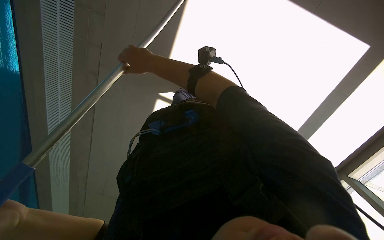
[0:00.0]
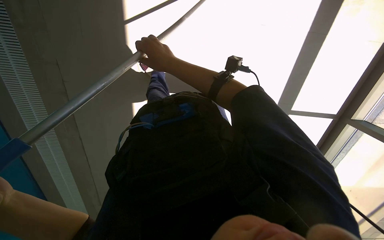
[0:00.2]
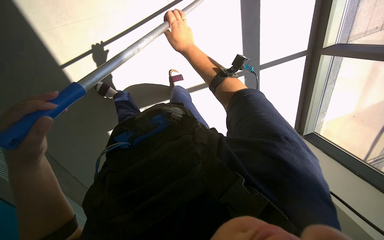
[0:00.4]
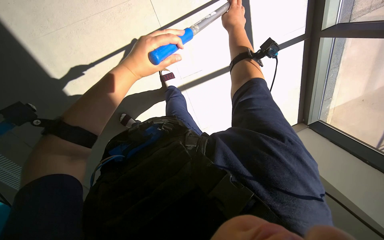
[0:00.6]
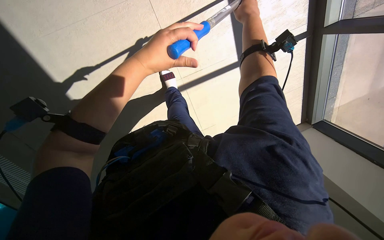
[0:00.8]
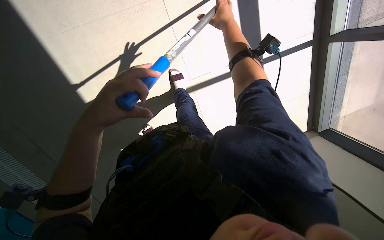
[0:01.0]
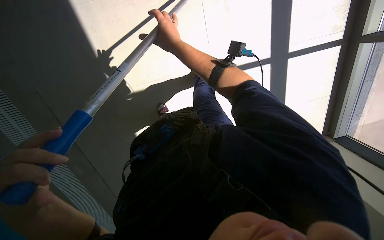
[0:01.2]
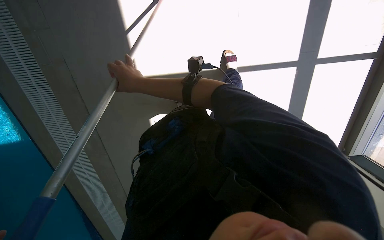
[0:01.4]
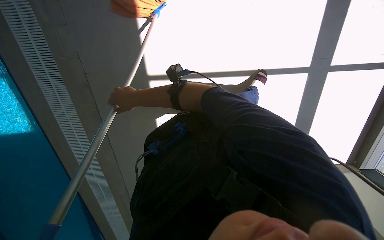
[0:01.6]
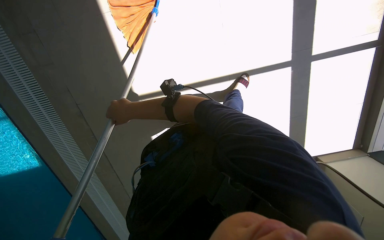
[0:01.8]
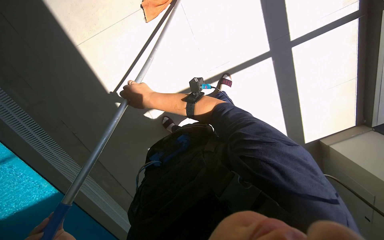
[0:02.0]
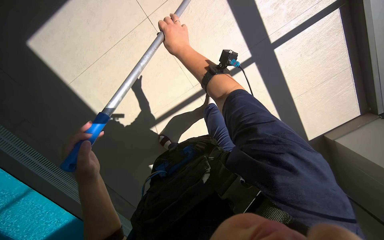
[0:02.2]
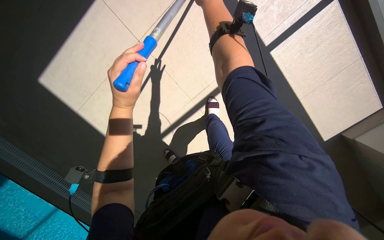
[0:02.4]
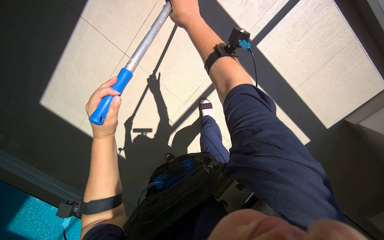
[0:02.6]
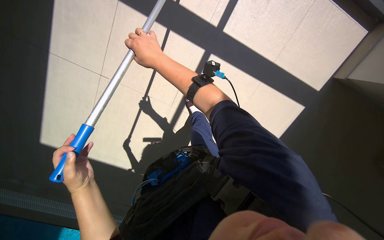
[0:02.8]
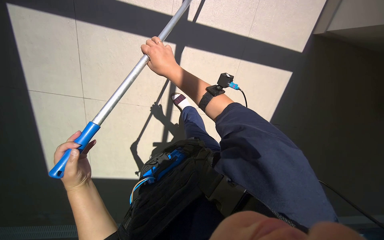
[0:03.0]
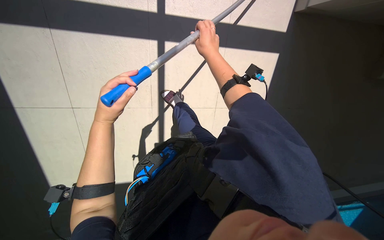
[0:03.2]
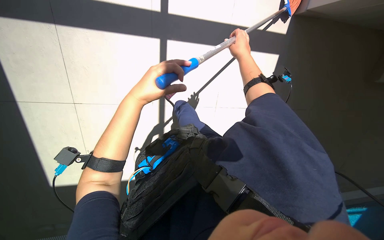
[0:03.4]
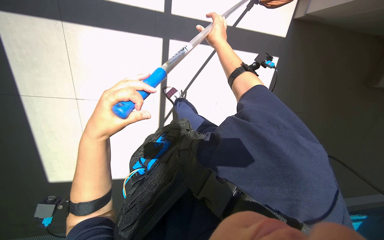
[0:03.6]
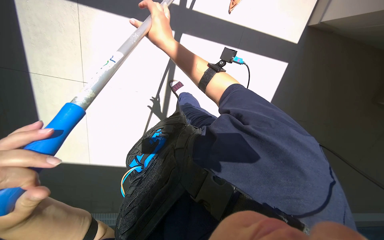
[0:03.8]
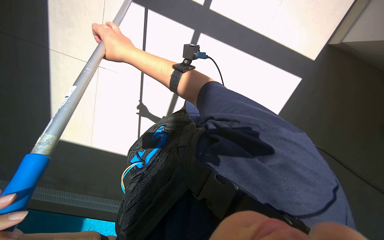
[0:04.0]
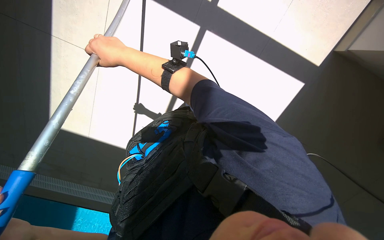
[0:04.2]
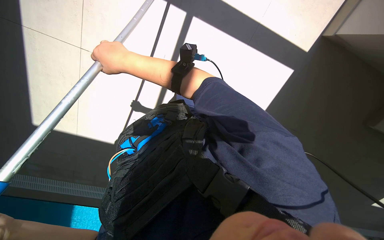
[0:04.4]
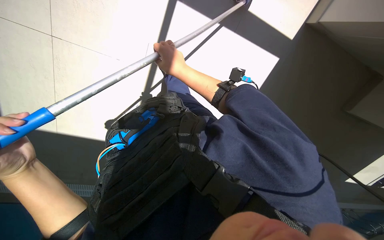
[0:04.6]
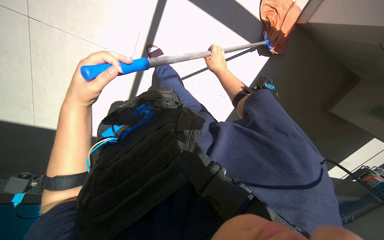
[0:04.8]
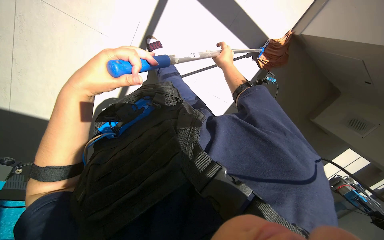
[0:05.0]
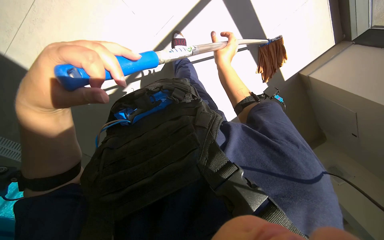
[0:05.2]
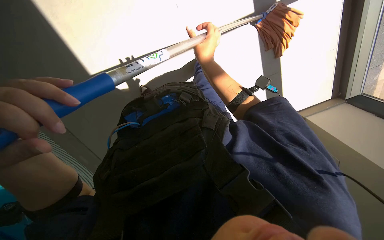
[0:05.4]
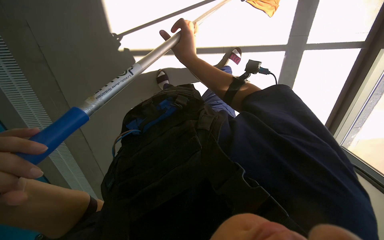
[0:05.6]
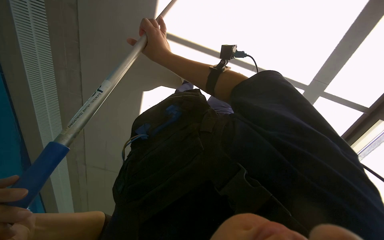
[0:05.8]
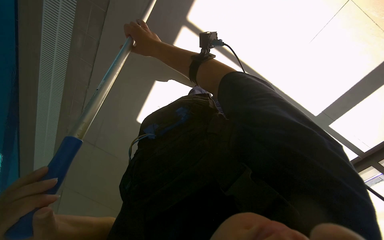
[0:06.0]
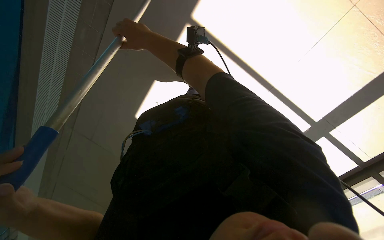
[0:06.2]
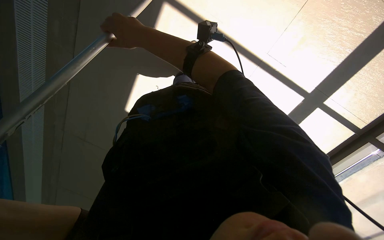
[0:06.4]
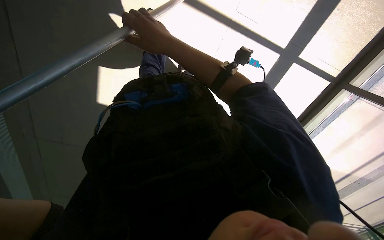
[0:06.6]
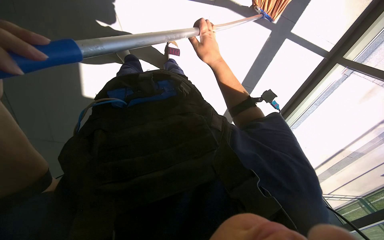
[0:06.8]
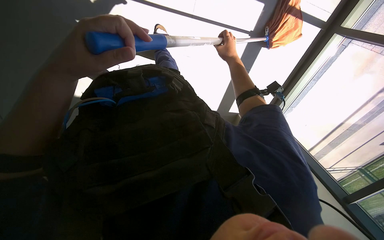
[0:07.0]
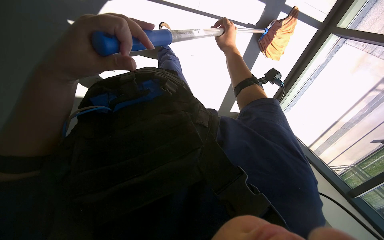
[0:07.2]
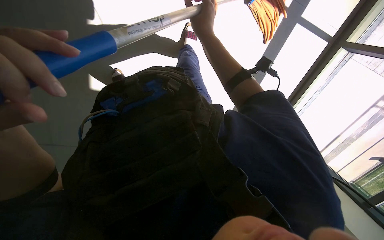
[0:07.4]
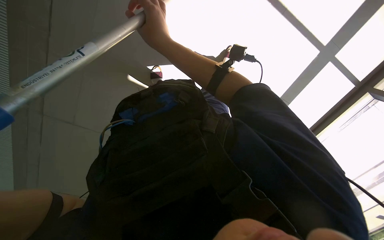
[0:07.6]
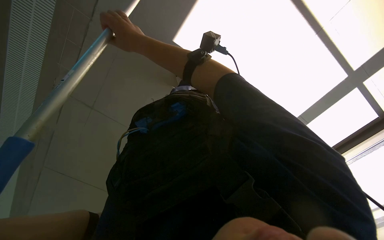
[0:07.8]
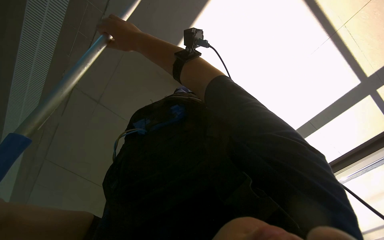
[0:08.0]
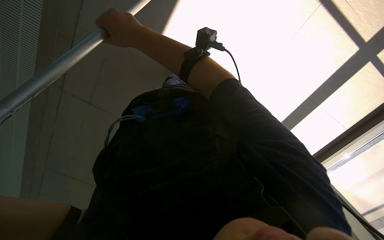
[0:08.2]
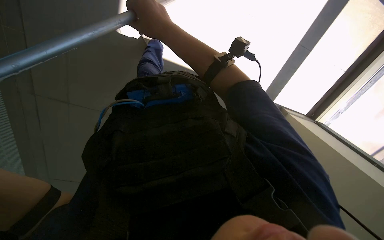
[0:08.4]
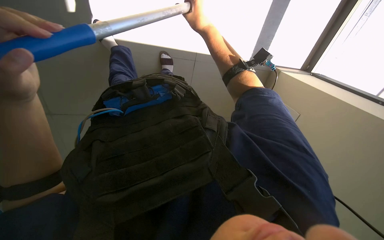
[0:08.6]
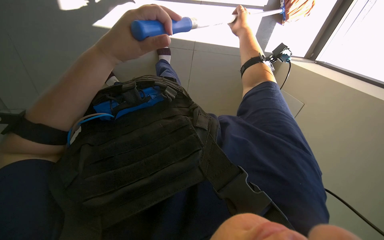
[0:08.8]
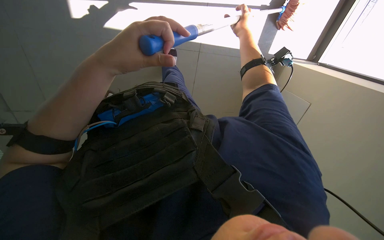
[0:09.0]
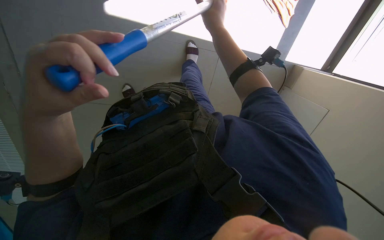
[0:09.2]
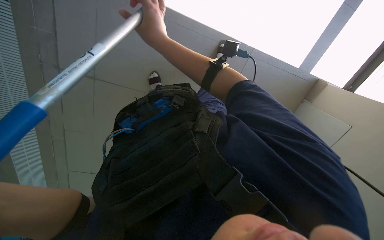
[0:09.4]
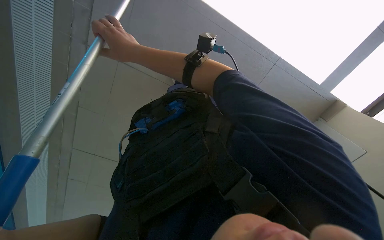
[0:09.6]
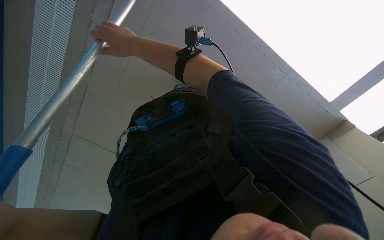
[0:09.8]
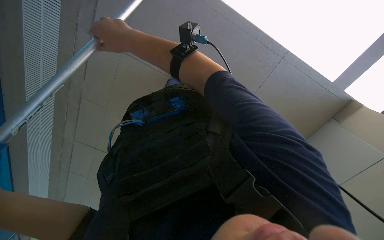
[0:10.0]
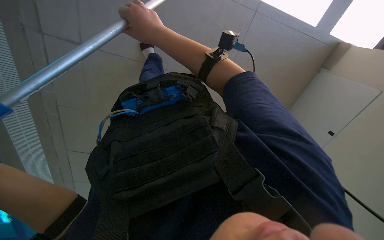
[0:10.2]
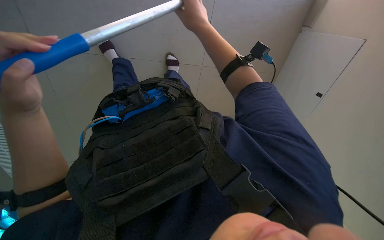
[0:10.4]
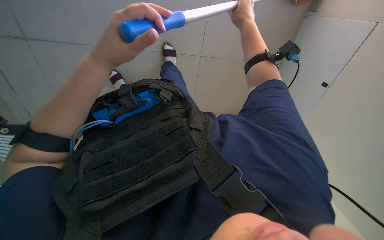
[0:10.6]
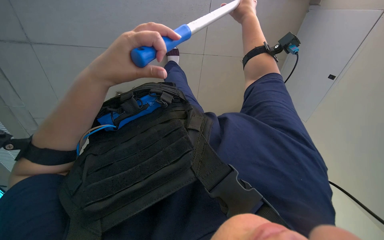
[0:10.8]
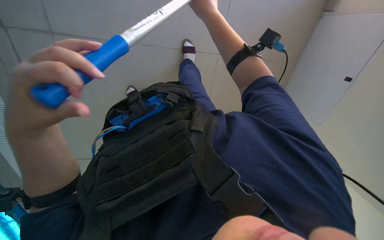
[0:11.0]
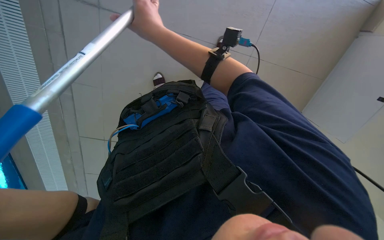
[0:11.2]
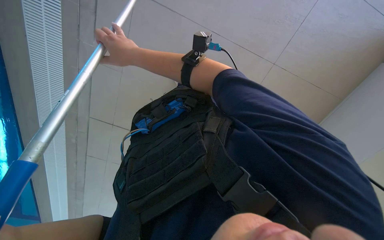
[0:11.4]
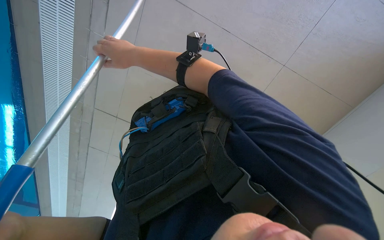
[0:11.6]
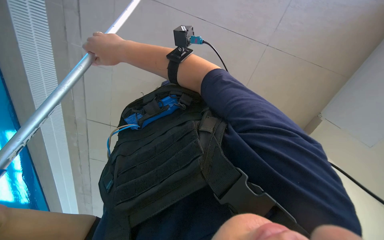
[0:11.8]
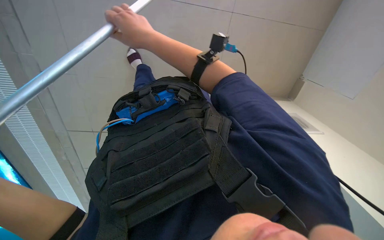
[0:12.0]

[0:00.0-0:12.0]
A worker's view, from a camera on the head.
Job: mopping floor.
The whole recording: Mopping pool deck floor. The worker mops the tiled floor around the pool with a long-handled mop.
0:00.0 to 0:01.6: The right hand travels down the picture by about 15 cm, and travels to the right and back again, approximately 30 cm each way.
0:01.6 to 0:03.0: The head travels roughly 40 cm. The scene rotates counterclockwise by about 30 degrees.
0:03.0 to 0:04.4: The right hand travels to the right and back again, roughly 25 cm each way.
0:04.4 to 0:06.0: The right hand goes to the right and returns, approximately 35 cm each way.
0:09.0 to 0:10.4: The view pans to the left by about 20 degrees. The right hand goes roughly 20 cm to the left.
0:10.4 to 0:12.0: The right hand shifts roughly 20 cm to the left and down the picture.

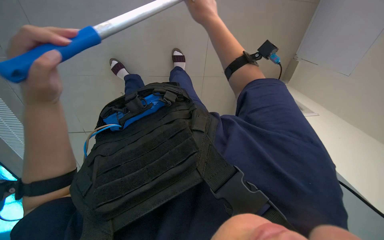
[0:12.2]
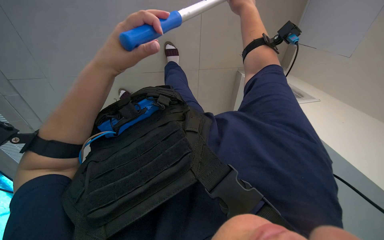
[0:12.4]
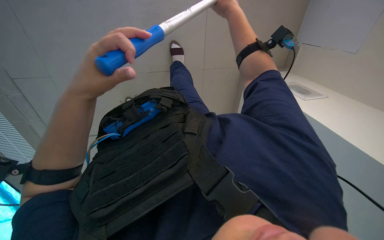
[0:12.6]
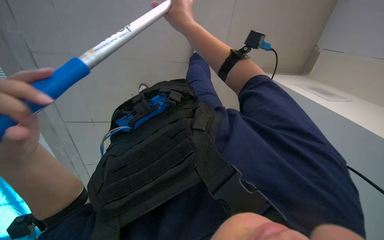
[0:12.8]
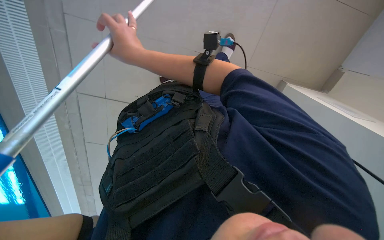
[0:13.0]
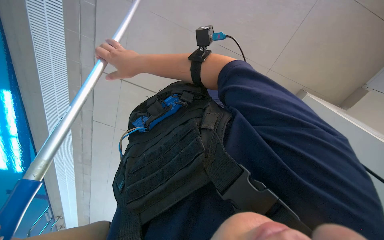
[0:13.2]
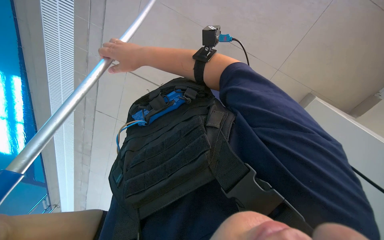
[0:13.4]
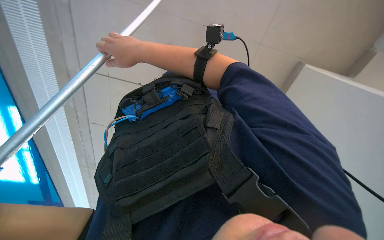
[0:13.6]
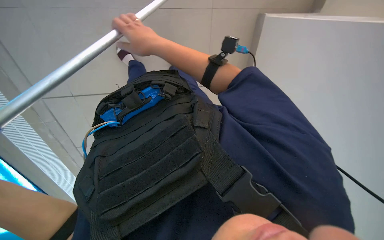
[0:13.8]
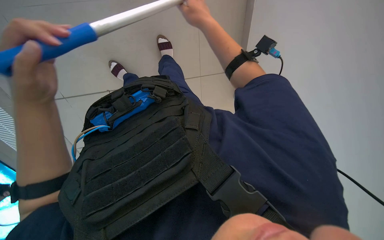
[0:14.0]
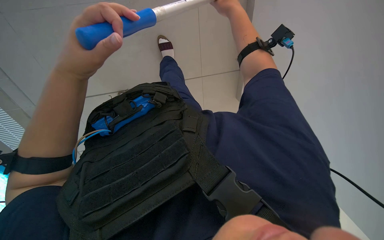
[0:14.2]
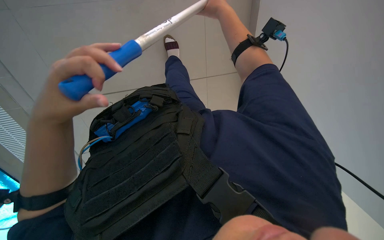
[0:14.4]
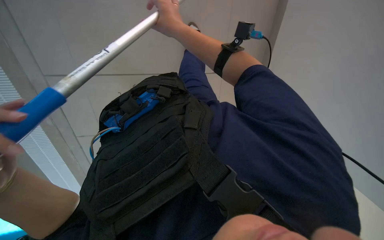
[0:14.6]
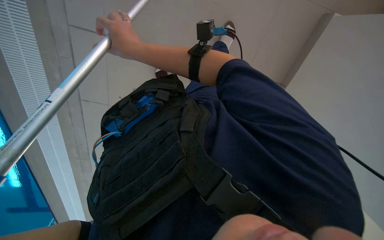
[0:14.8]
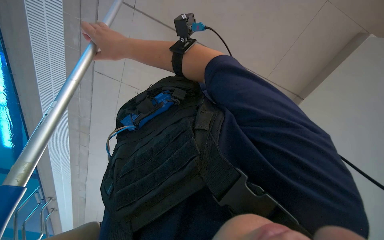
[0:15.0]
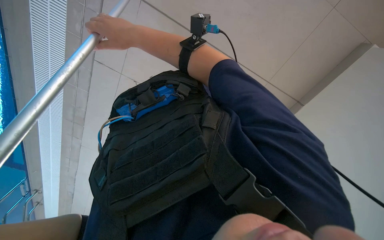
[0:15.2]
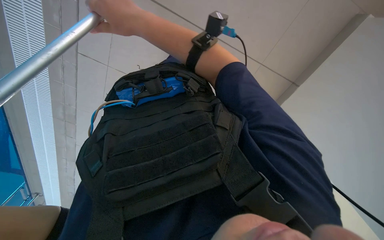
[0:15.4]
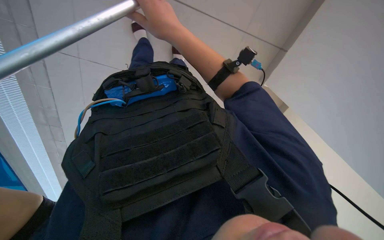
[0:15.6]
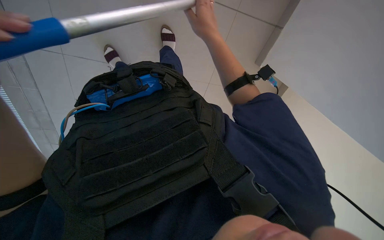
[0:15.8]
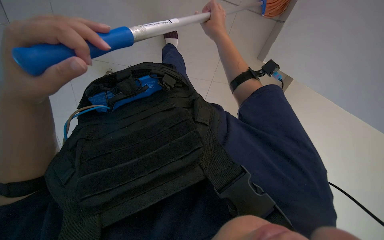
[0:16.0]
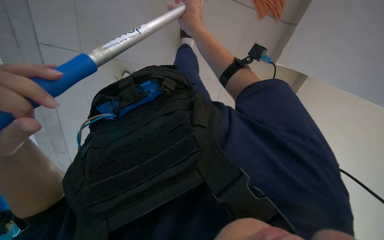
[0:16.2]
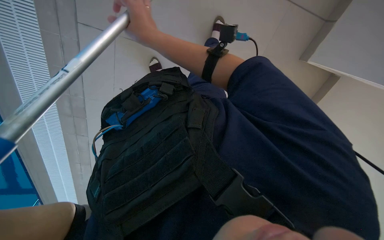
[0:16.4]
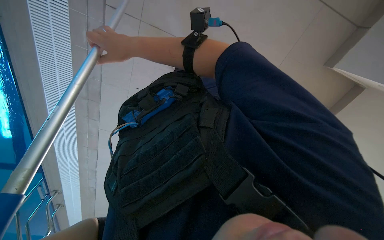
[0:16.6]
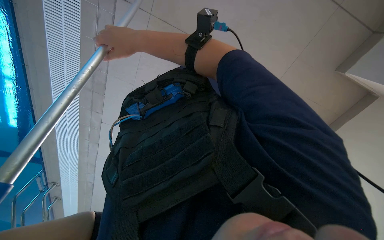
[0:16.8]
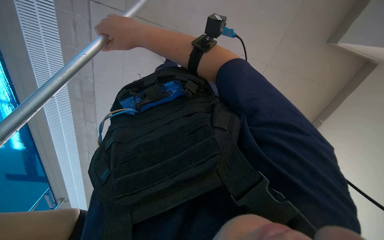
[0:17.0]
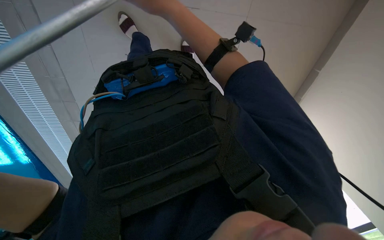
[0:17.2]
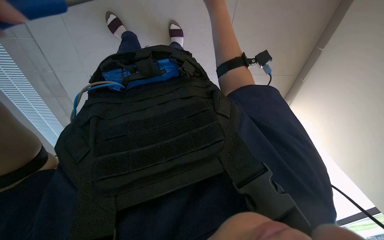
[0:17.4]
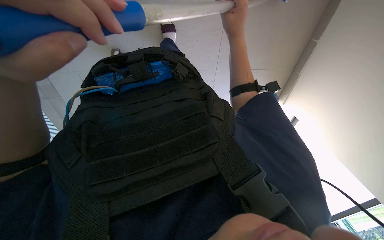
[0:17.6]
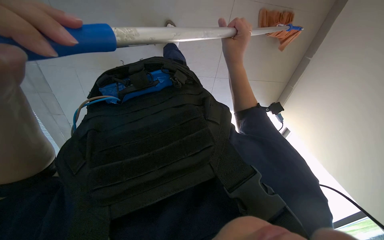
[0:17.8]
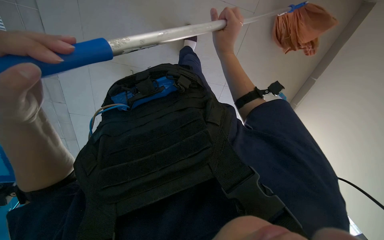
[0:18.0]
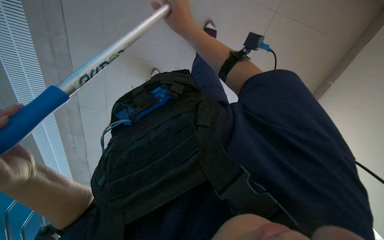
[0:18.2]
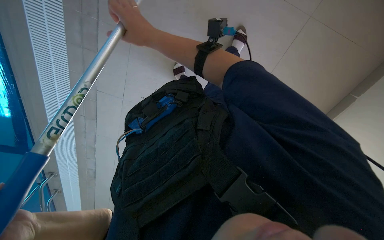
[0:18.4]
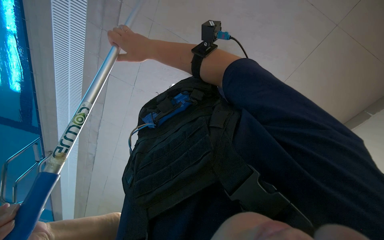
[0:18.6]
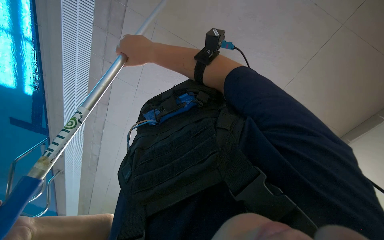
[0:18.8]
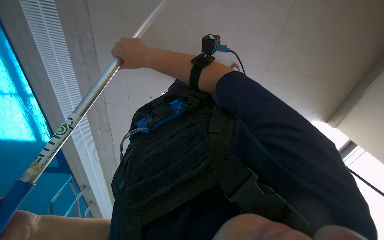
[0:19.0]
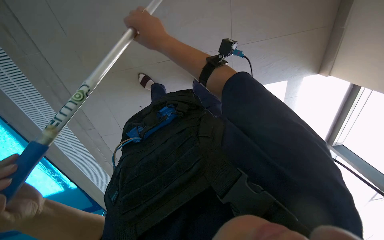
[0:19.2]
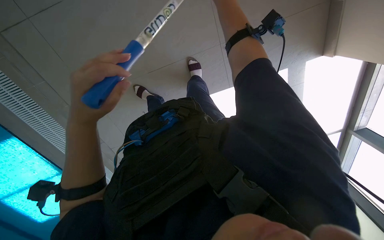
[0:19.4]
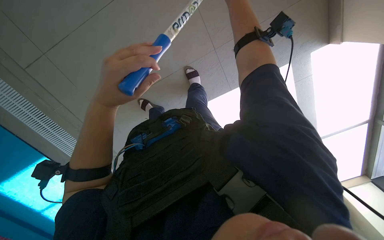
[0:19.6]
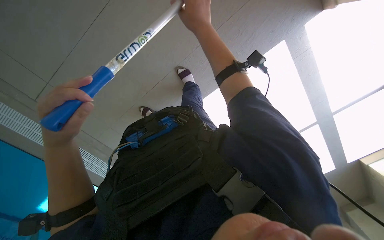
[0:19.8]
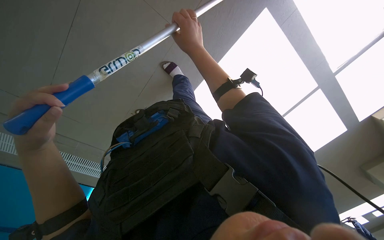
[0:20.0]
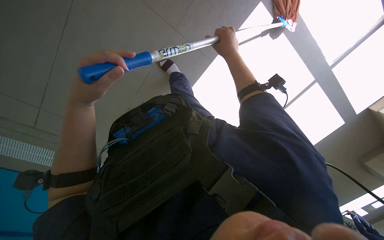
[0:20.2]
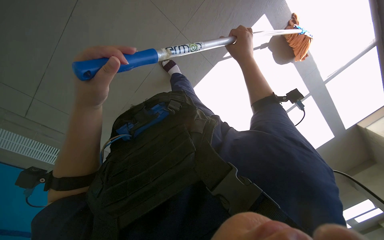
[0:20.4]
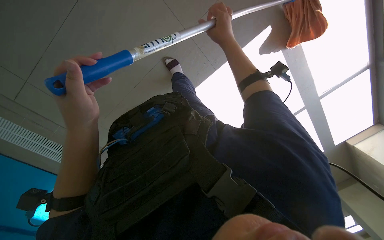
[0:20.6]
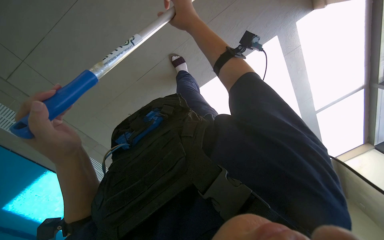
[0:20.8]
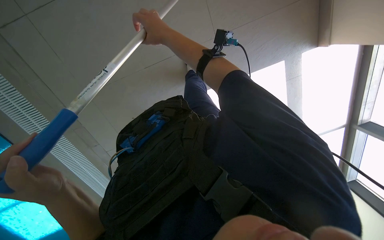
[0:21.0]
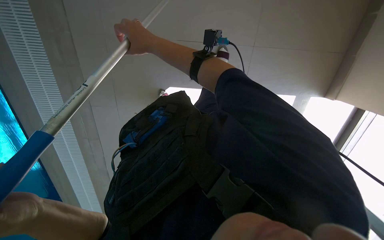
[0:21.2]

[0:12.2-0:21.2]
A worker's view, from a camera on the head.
Job: mopping floor.
The whole recording: Mopping pool deck floor. The worker mops the tiled floor around the pool with a long-handled mop.
0:12.2 to 0:13.8: The right hand goes left and right, approximately 30 cm each way, reversing 2 times.
0:13.8 to 0:15.2: The right hand reaches about 20 cm to the right, then returns.
0:15.2 to 0:16.6: The right hand goes to the right and returns, approximately 25 cm each way.
0:18.2 to 0:19.8: The view tilts about 15 degrees upward.
